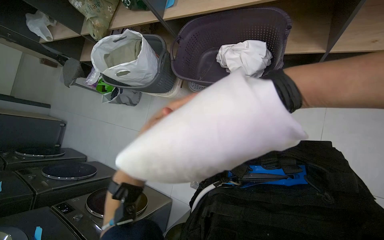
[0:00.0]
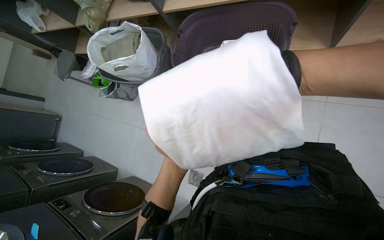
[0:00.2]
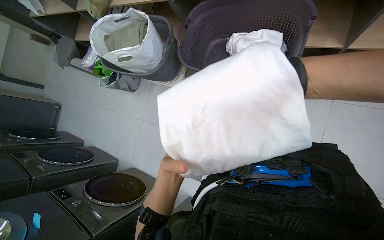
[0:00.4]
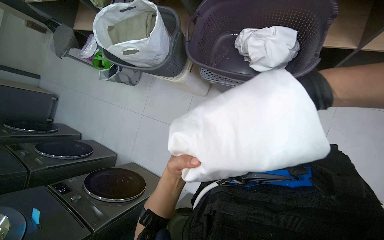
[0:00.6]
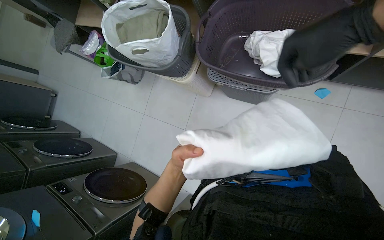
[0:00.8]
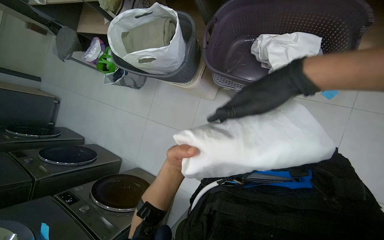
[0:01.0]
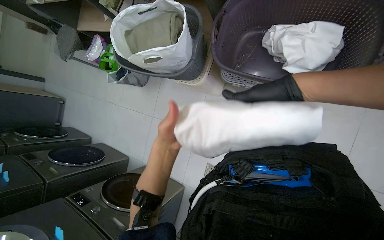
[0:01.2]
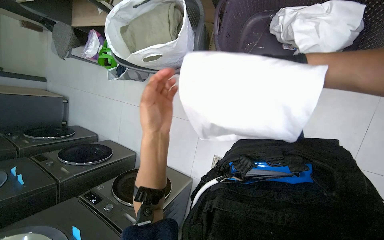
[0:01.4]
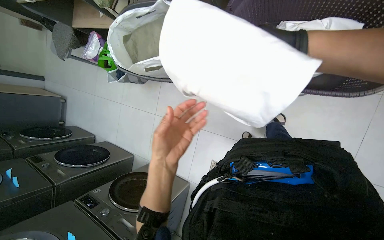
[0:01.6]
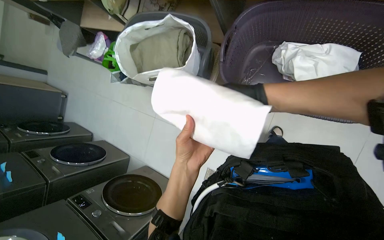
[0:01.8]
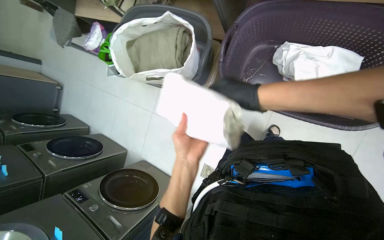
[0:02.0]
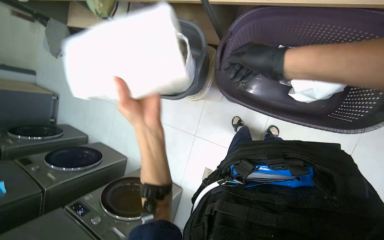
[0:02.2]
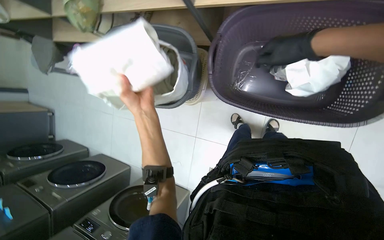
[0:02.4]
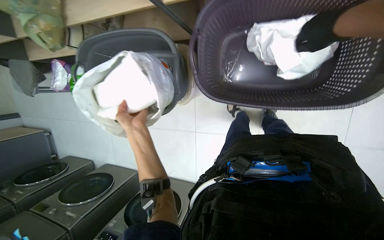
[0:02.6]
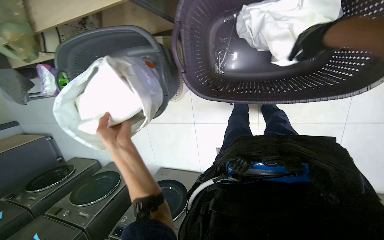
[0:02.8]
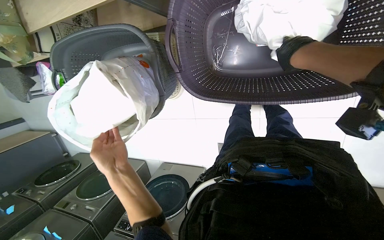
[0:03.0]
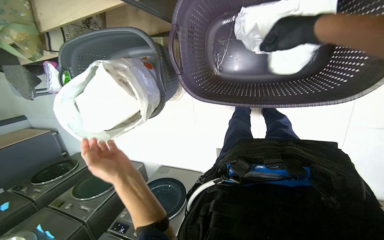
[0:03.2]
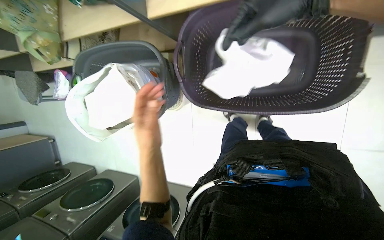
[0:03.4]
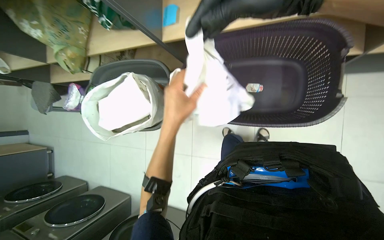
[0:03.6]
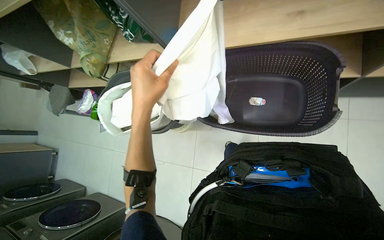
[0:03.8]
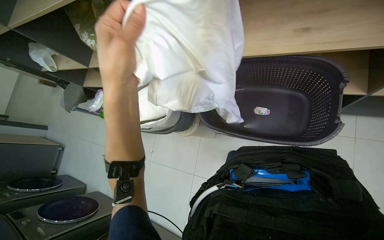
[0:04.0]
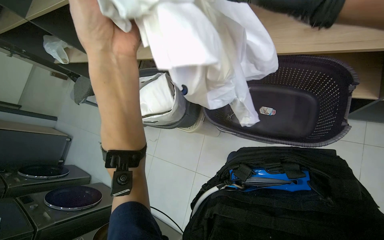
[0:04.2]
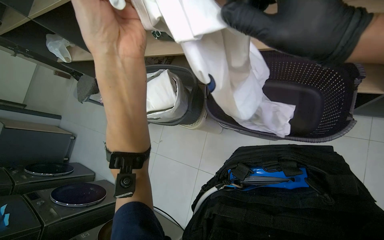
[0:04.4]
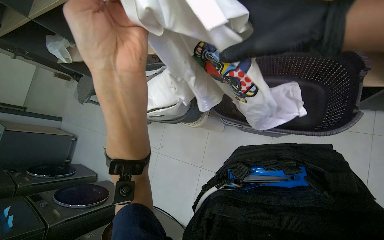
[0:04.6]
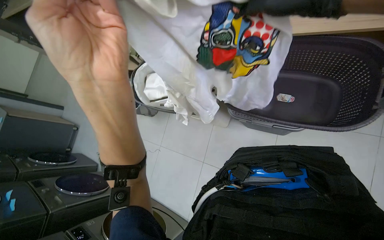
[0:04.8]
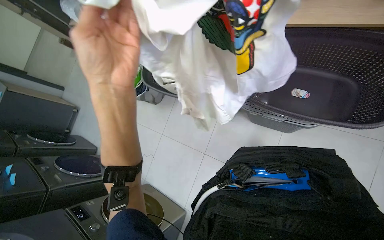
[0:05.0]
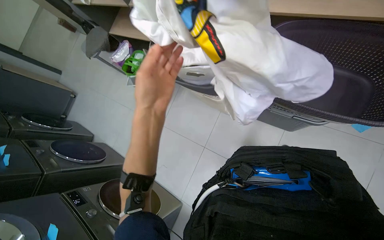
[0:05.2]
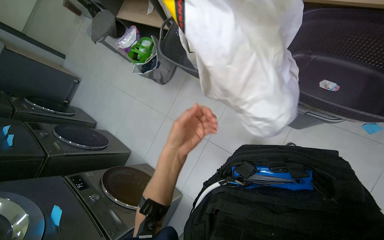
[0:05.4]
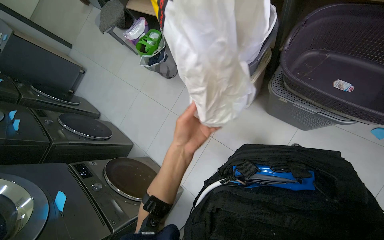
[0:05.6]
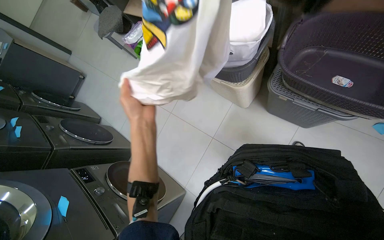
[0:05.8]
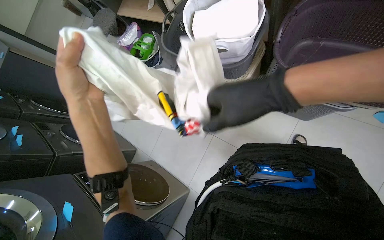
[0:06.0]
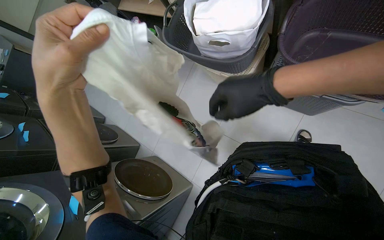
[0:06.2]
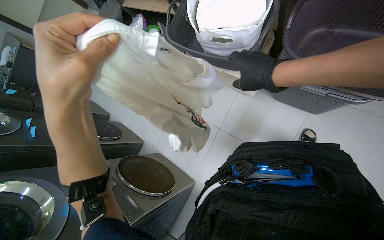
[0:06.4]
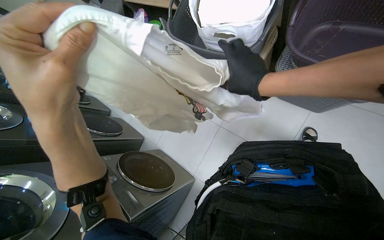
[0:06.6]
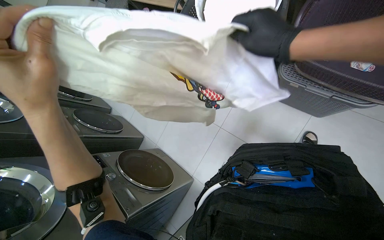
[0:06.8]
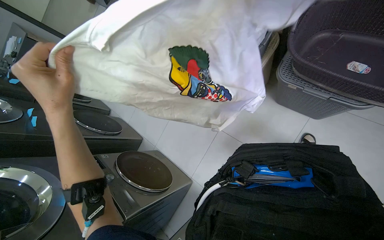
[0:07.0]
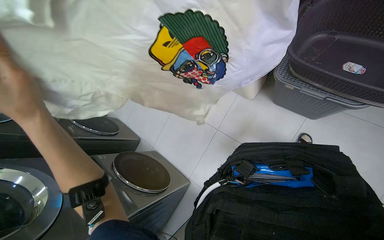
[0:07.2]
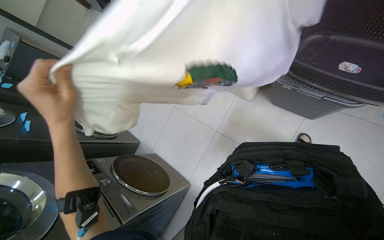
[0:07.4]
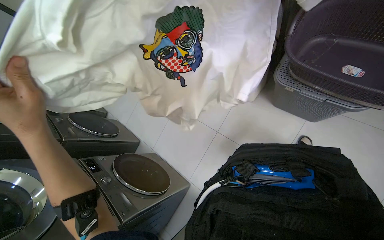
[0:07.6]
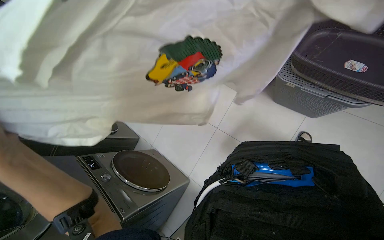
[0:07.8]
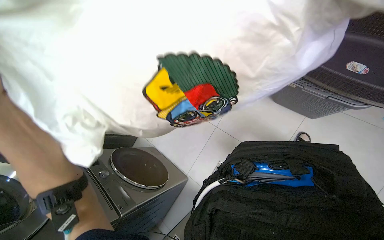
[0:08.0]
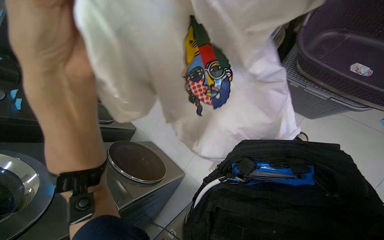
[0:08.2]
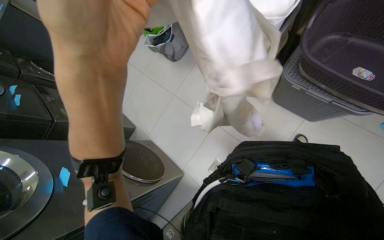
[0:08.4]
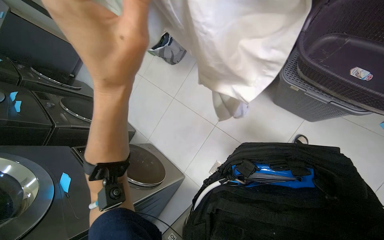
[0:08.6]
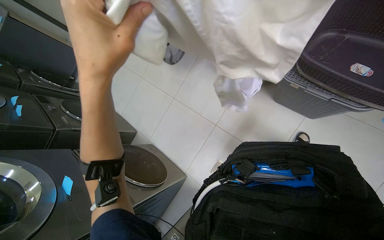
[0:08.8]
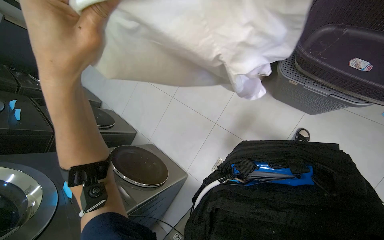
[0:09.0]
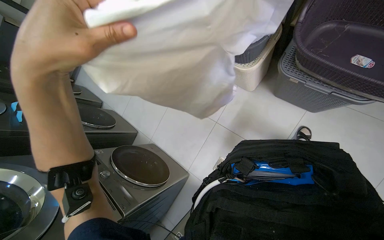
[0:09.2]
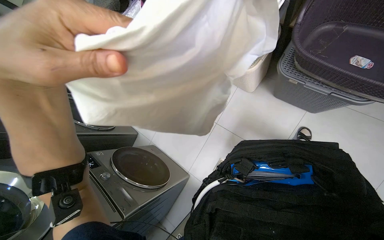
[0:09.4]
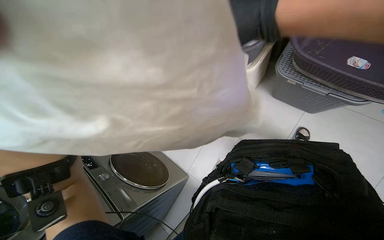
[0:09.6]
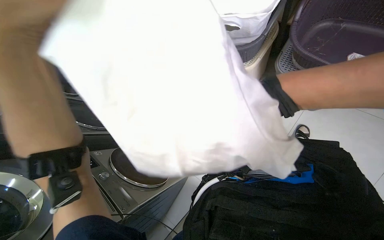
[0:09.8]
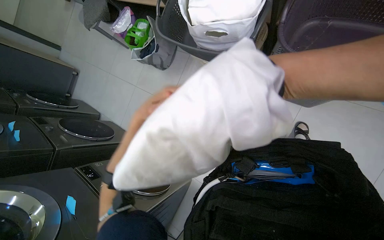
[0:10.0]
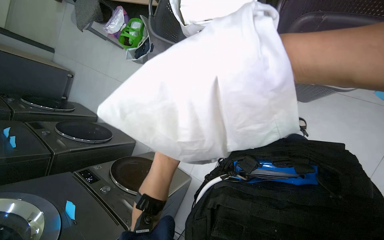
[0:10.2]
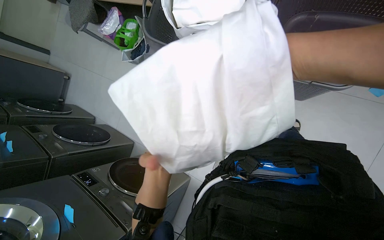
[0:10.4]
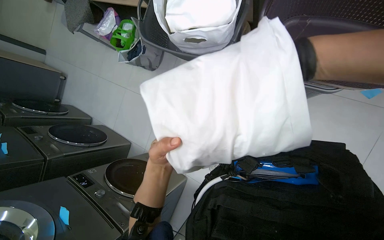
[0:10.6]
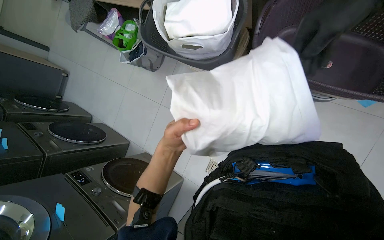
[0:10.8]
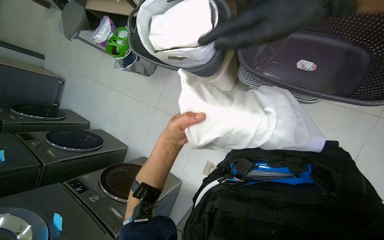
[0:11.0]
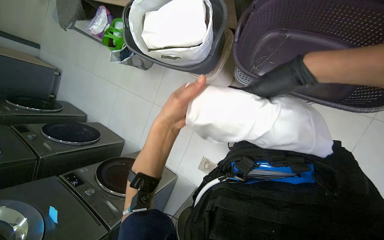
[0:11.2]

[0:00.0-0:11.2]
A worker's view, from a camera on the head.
Job: managing laundry.
The whole recording: Sorting and bagging clothes. The worker sorts clothes from a laundry basket and places them into a white bag inside another basket.
0:00.0 to 0:01.6: The left hand swings up and down the picture, roughly 15 cm each way, with 2 reversals.
0:01.6 to 0:03.2: The right hand shifts some 30 cm to the right and up the picture.
0:03.2 to 0:04.8: The view tips upward by about 25 degrees.
0:04.8 to 0:06.4: The wearer looks about 15 degrees further downward. The left hand goes approximately 20 cm to the left, and moves some 35 cm farther from the camera and comes back.

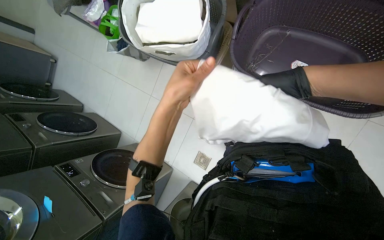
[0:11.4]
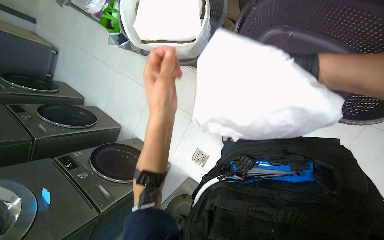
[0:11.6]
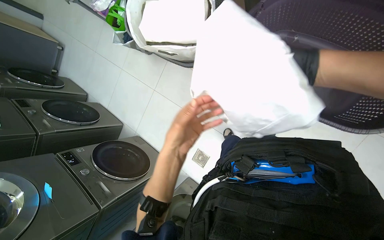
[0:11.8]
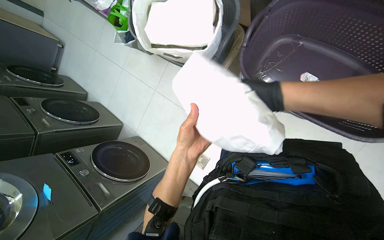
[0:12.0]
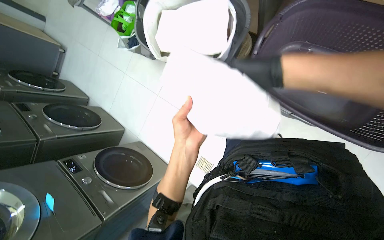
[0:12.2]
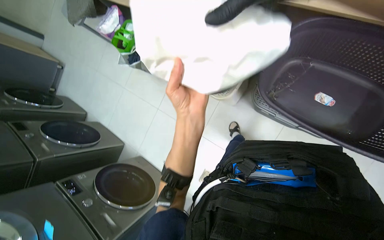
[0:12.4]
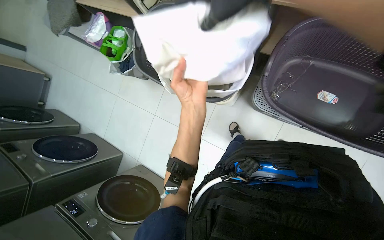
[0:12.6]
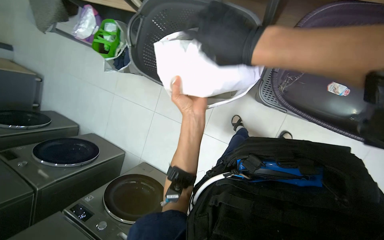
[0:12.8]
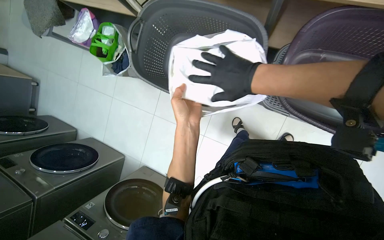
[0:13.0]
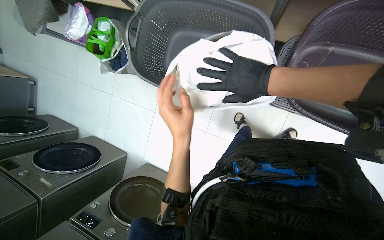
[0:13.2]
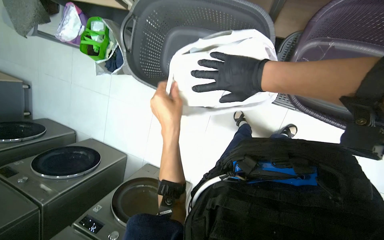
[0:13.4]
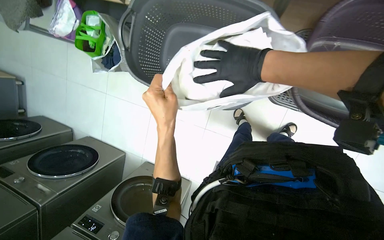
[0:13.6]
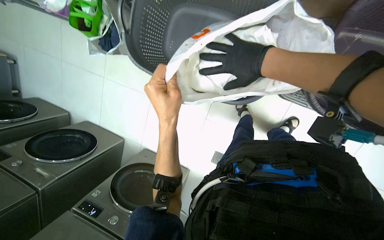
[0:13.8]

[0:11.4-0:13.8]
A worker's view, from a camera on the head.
Job: managing laundry.
The whole recording: Sorting and bagging clothes. The worker sorts clothes from a laundry basket and places them into a white bag inside another basket.
0:11.4 to 0:12.6: The left hand goes down the picture and returns, about 10 cm each way.
0:12.6 to 0:13.8: The camera pitches downward, by about 15 degrees. The left hand goes some 15 cm to the left.

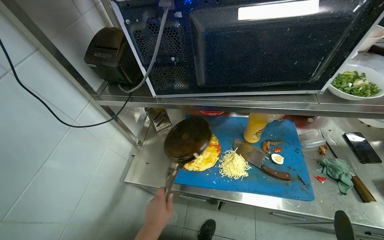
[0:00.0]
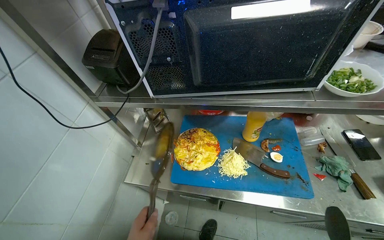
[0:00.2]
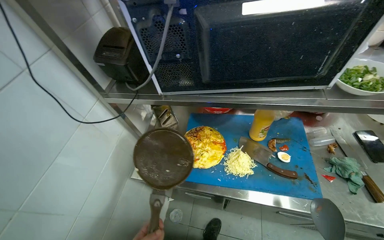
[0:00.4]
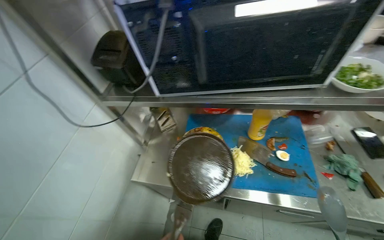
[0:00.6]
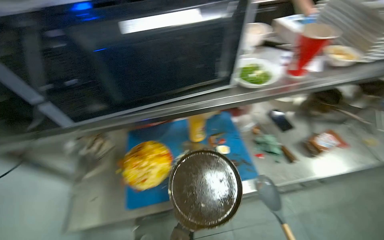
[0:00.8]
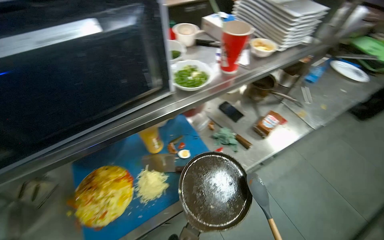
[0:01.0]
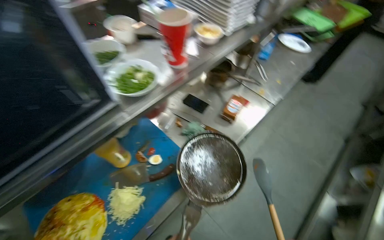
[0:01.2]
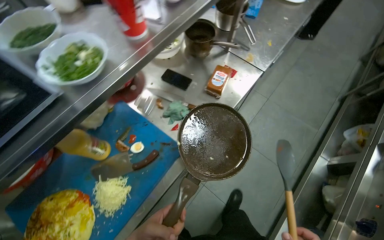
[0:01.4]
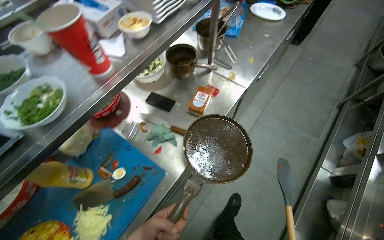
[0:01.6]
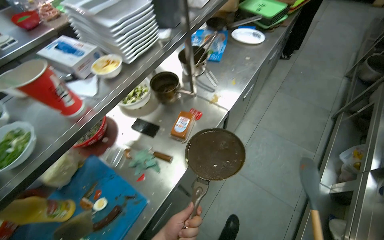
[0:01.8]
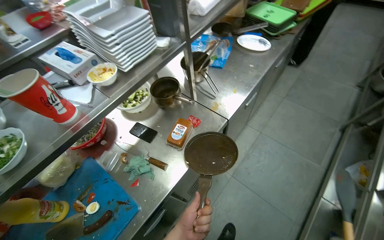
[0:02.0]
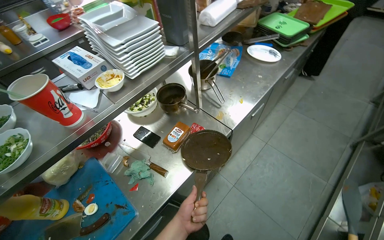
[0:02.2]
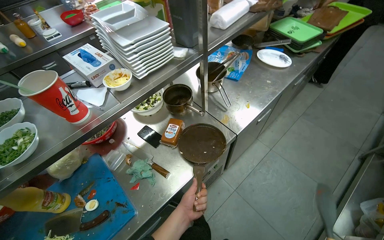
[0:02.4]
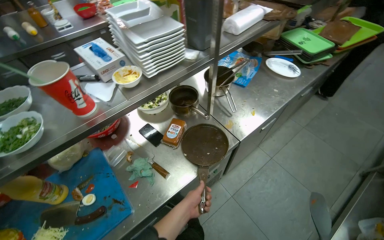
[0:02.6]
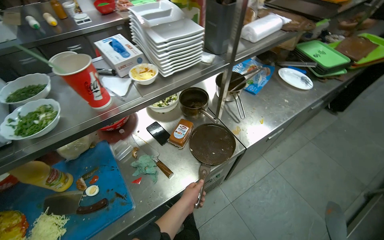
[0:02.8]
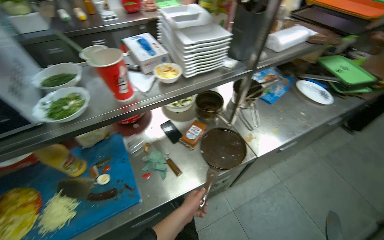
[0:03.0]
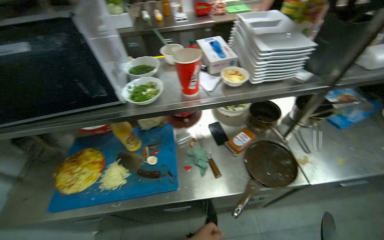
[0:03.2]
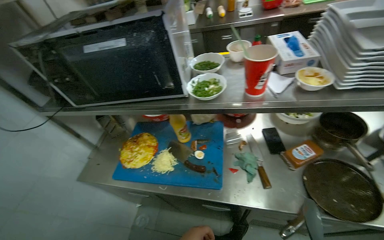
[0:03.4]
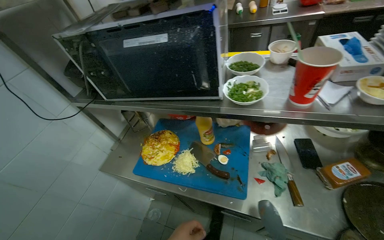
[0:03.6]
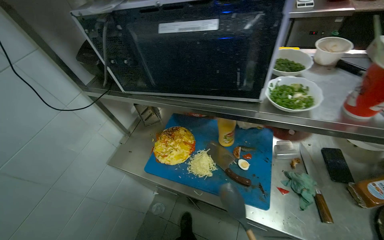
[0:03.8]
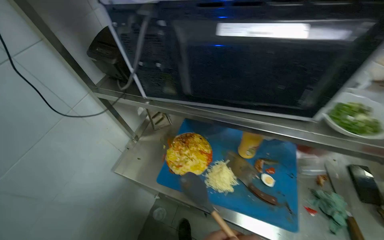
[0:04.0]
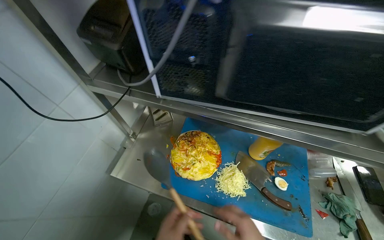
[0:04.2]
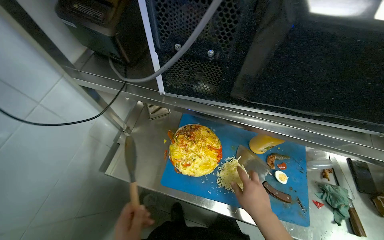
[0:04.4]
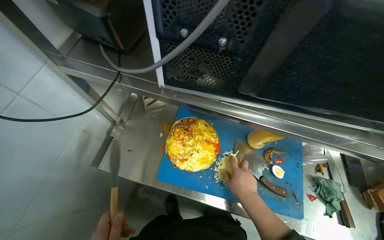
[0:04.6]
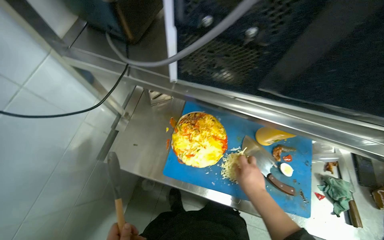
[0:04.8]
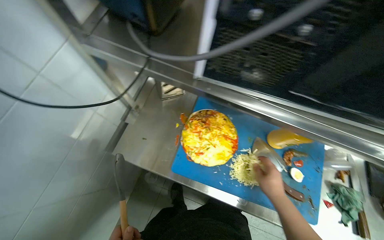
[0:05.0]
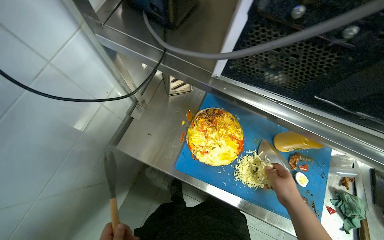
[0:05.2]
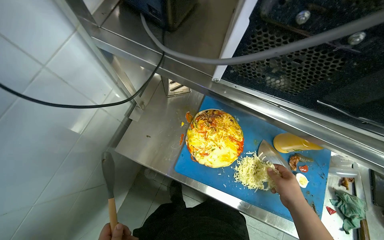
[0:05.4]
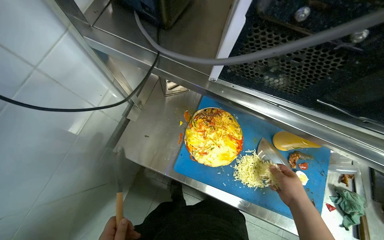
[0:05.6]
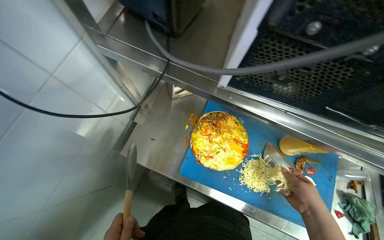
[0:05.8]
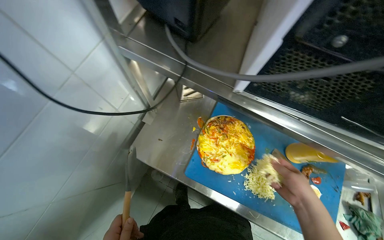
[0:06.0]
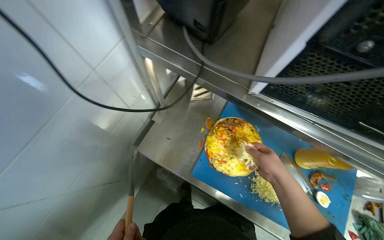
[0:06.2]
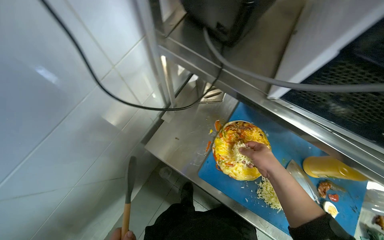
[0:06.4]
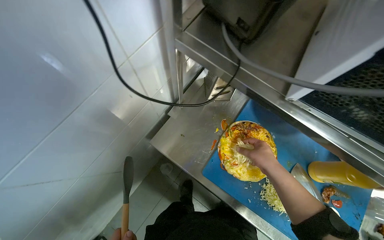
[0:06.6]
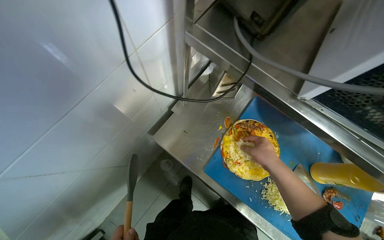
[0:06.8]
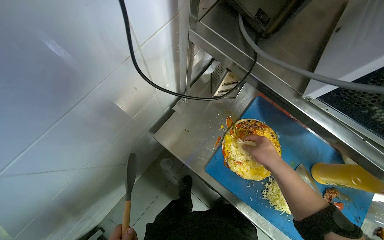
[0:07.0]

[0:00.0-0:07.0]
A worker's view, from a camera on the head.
Job: preparing food.
The whole recording: Adding cheese to cooked tortilla. The worker adds grated cheese to the cooked tortilla on the cutting board.
0:00.0 to 0:01.4: The wearer's head swings roughly 60 degrees to the right. The wearer looks roughly 10 degrees further downward.
0:01.4 to 0:02.8: The head rotates some 20 degrees to the left. The view tilts some 15 degrees upward.
0:02.8 to 0:04.2: The head travels roughly 60 cm. The wearer looks about 50 degrees further to the left.
0:04.2 to 0:05.6: The view tips downward by approximately 15 degrees.
0:05.6 to 0:07.0: The right hand moves up the picture and to the left, about 25 cm.
